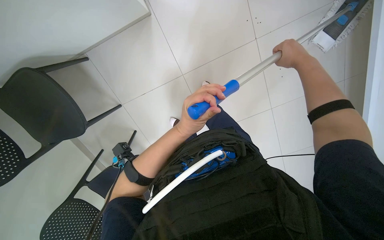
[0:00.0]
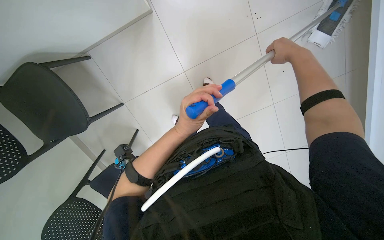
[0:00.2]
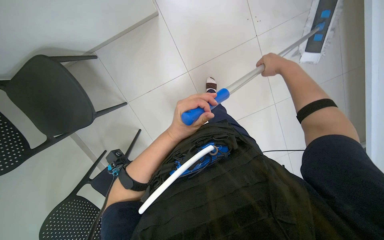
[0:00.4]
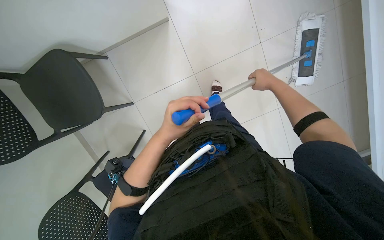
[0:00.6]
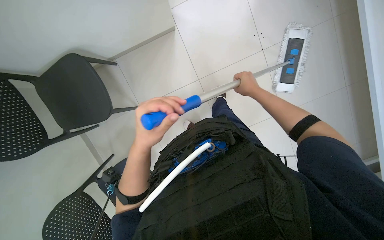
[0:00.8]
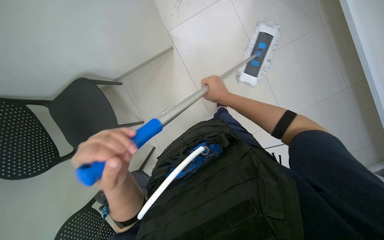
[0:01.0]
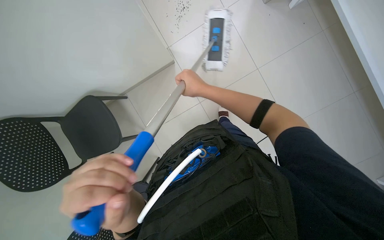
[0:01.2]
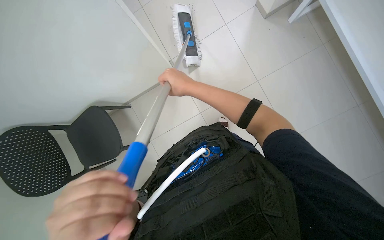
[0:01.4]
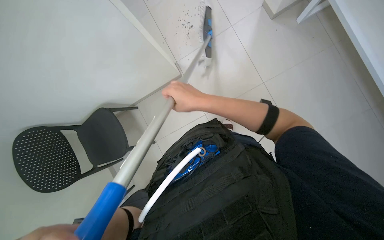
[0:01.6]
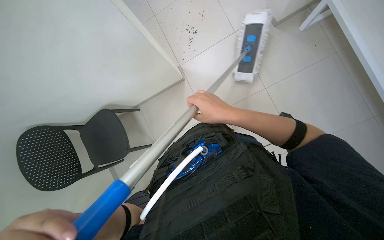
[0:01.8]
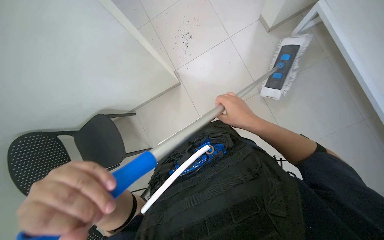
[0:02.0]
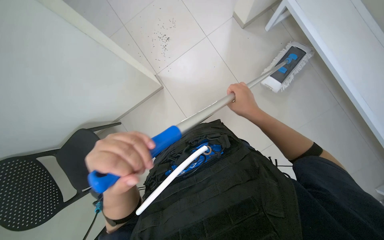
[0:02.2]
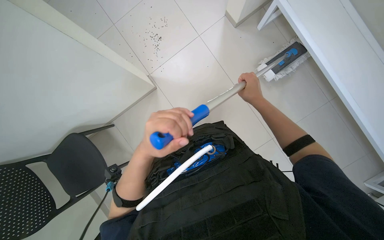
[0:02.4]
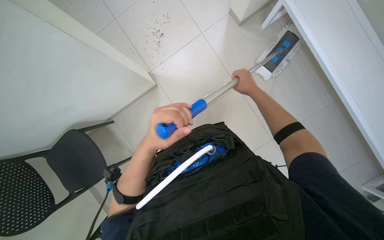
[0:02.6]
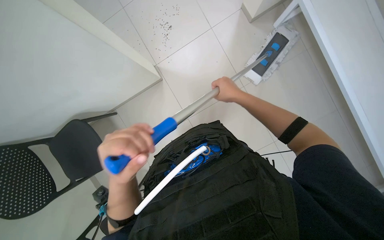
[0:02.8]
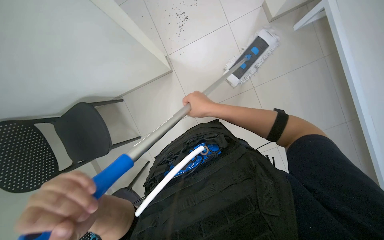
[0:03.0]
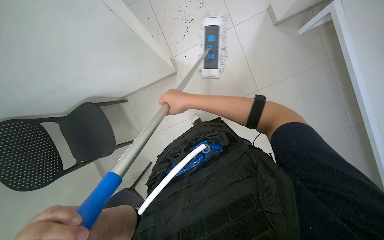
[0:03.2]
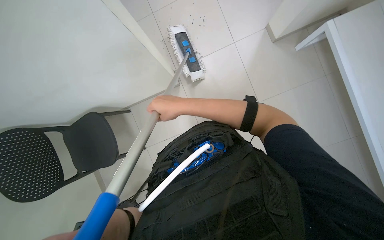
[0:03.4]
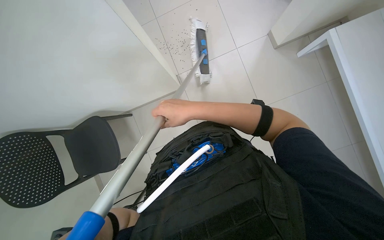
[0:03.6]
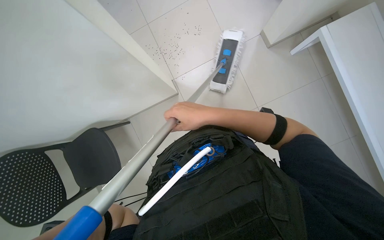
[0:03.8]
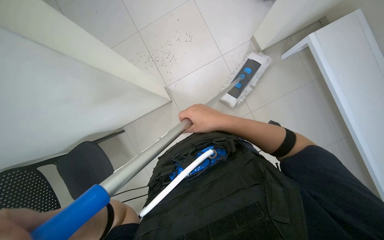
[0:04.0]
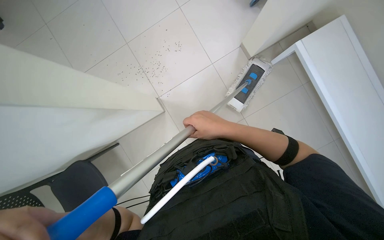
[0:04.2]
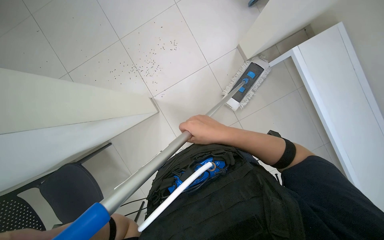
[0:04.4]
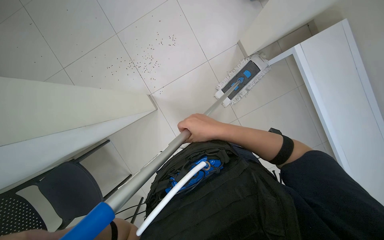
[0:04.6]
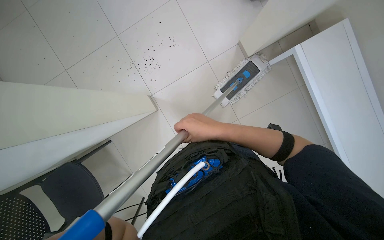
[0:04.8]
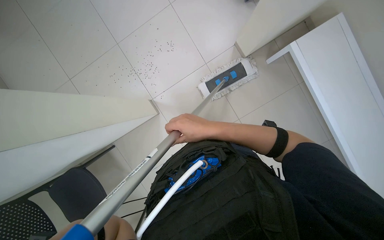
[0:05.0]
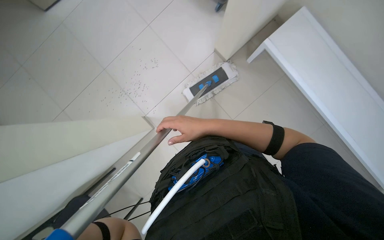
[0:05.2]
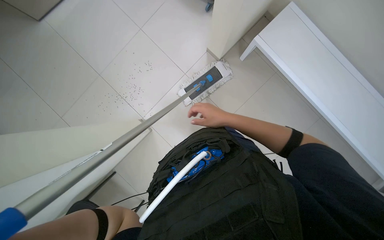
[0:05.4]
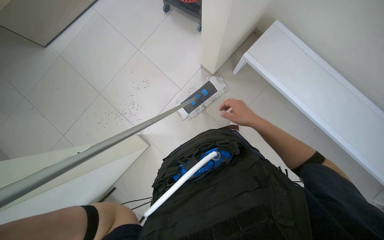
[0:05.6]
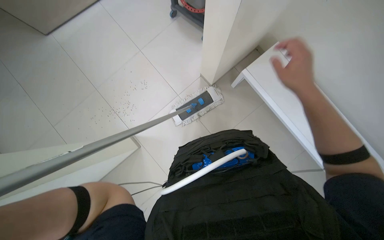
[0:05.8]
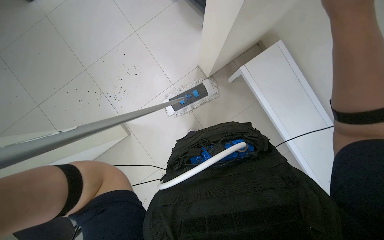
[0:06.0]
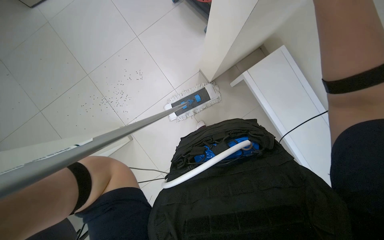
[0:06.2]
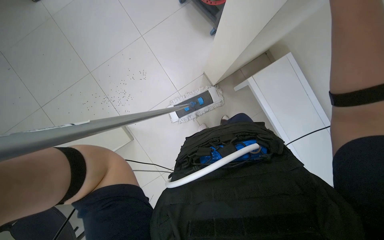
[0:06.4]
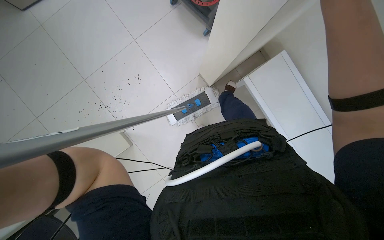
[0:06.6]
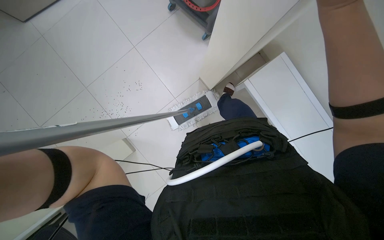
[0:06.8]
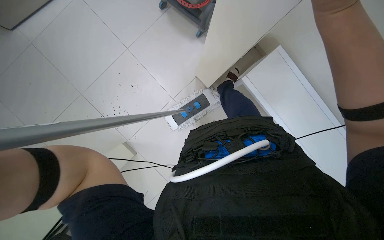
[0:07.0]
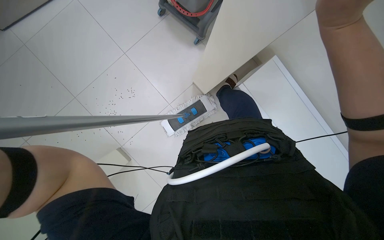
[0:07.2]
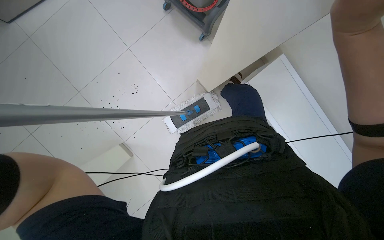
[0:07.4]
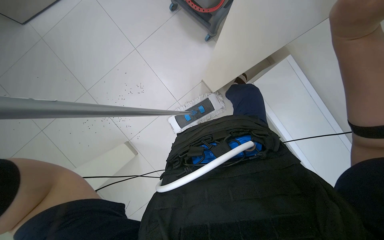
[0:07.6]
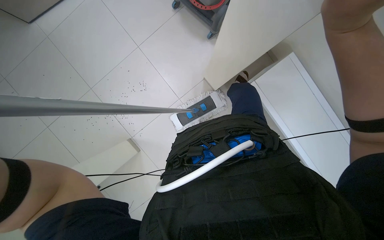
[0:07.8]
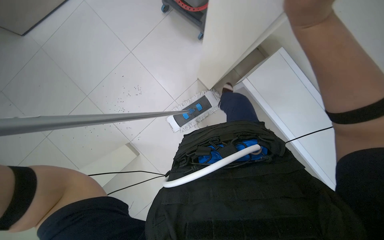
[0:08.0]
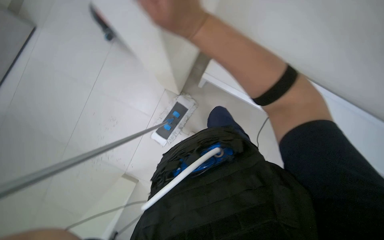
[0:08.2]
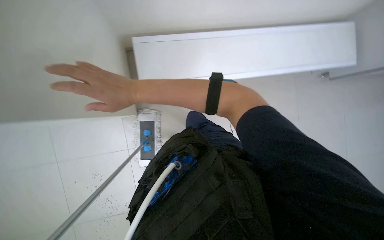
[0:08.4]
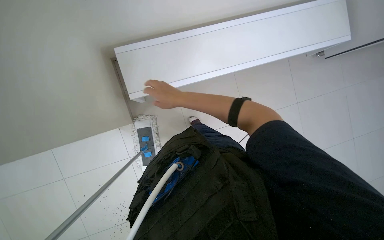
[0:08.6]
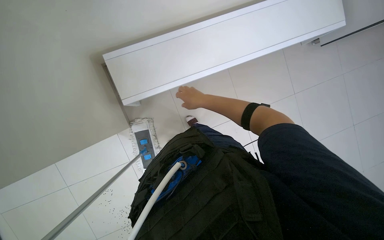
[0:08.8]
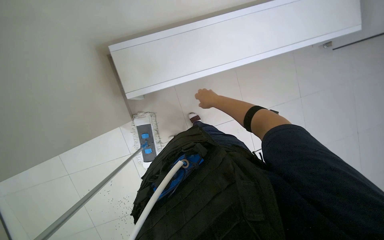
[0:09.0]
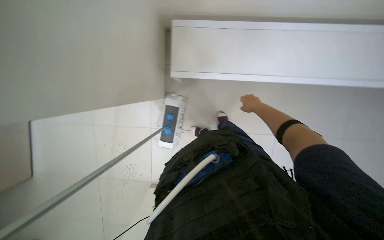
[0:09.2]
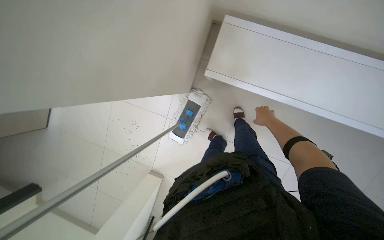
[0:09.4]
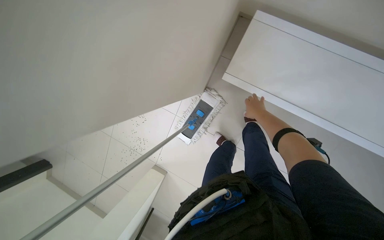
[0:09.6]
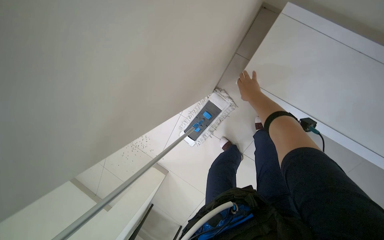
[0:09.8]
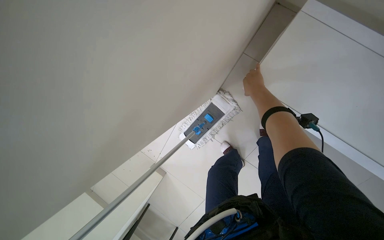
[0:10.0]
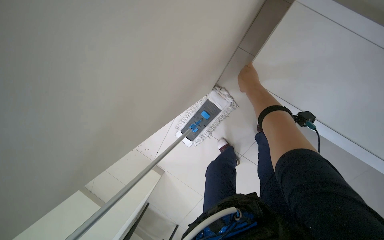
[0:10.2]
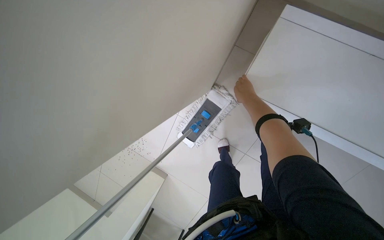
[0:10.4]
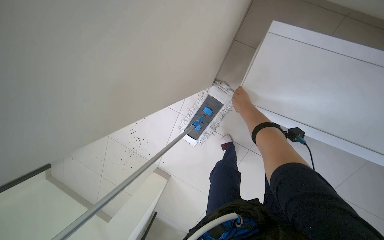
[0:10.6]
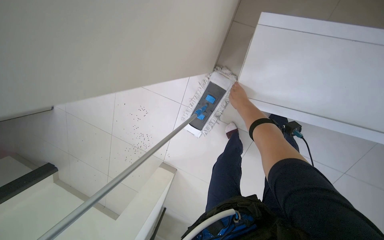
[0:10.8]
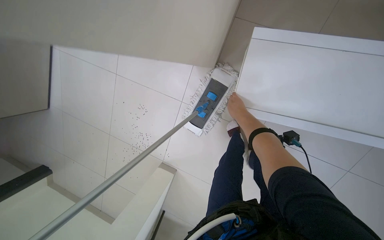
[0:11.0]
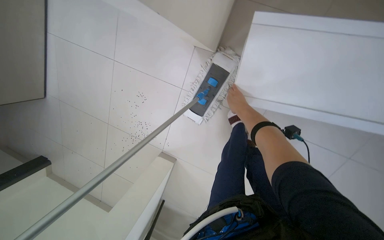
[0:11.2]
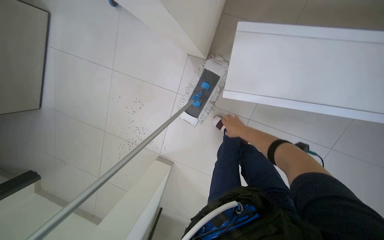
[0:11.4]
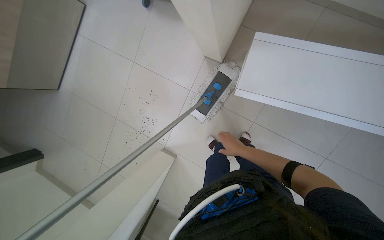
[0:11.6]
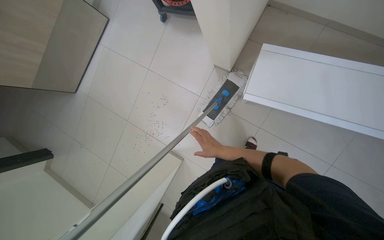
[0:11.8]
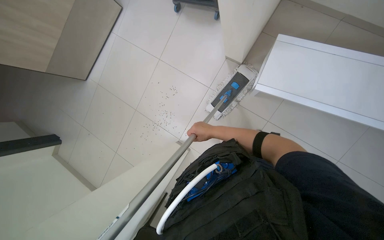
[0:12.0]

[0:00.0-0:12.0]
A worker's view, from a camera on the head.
Job: mopping floor.
The whole recording: Mopping floor. The worker mops the floor with a flat mop.
0:00.0 to 0:01.6: The view tips upward by roughly 15 degrees. The right hand goes approximately 40 cm to the left, nearer to the camera and down the picture.
0:01.6 to 0:03.0: The right hand goes roughly 10 cm farther from the camera, and moves about 25 cm to the right and comes back.
0:04.4 to 0:06.0: The right hand is displaced to the right, up the picture and nearer to the camera by some 50 cm.
0:07.6 to 0:09.0: Everything in view rotates some 60 degrees counterclockwise.
0:09.0 to 0:10.4: The head travels approximately 40 cm. The head turns to the left by some 50 degrees.
0:10.4 to 0:12.0: The head travels about 70 cm. The camera pitches upward, by about 15 degrees.

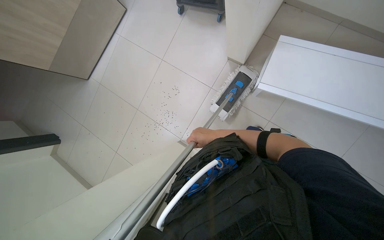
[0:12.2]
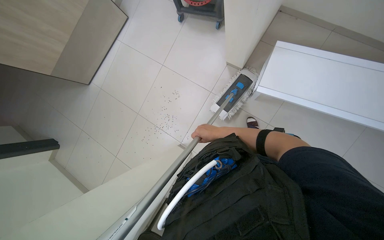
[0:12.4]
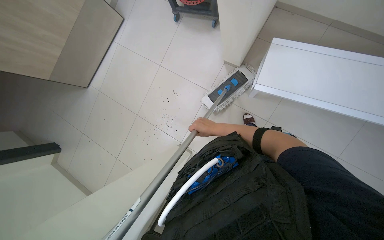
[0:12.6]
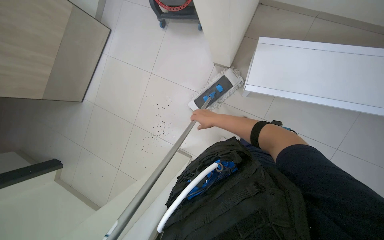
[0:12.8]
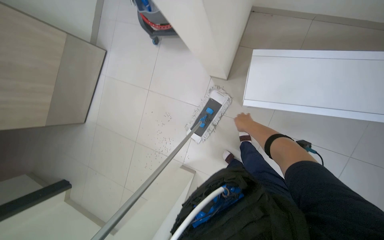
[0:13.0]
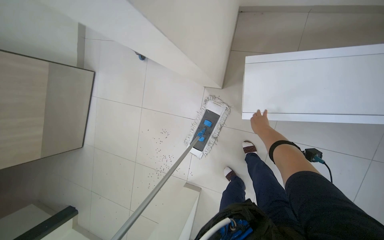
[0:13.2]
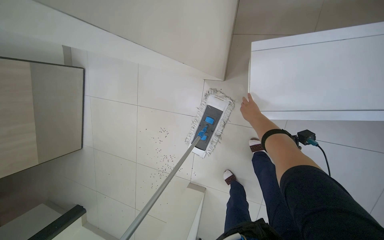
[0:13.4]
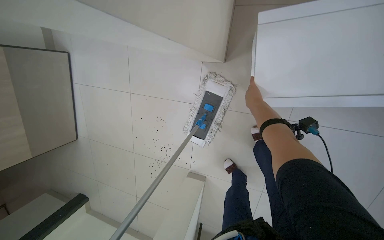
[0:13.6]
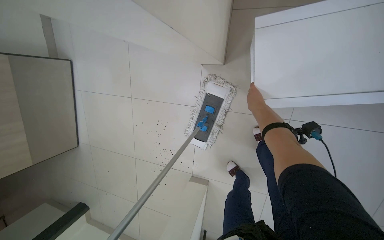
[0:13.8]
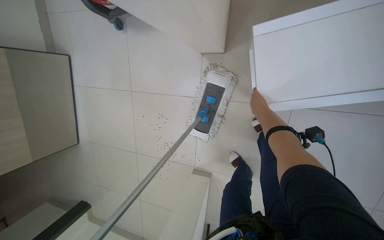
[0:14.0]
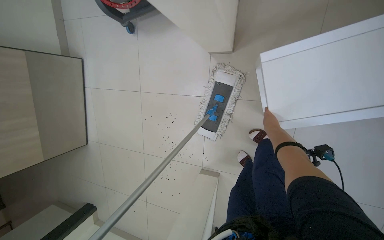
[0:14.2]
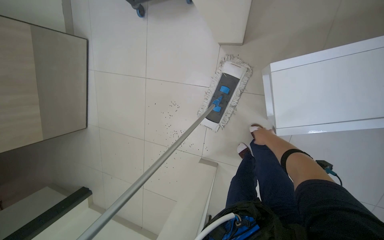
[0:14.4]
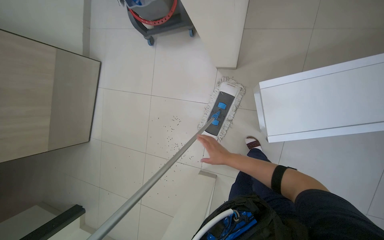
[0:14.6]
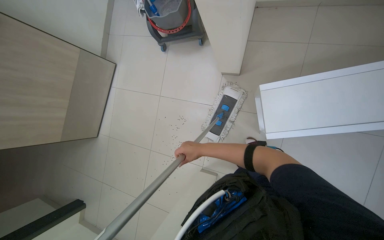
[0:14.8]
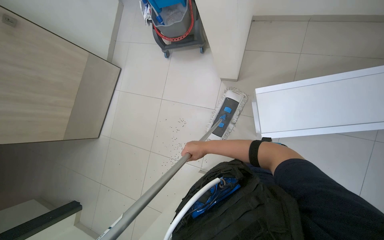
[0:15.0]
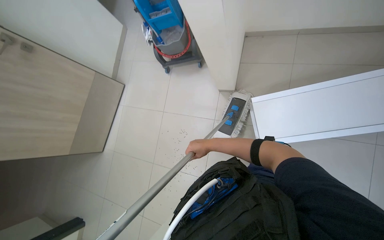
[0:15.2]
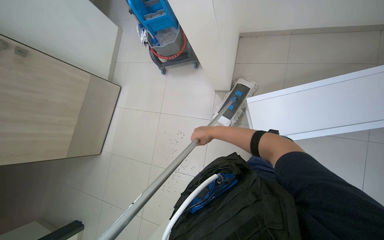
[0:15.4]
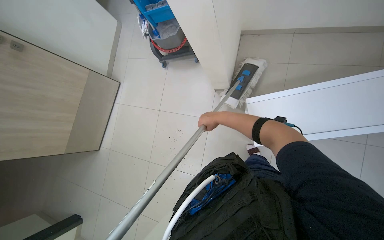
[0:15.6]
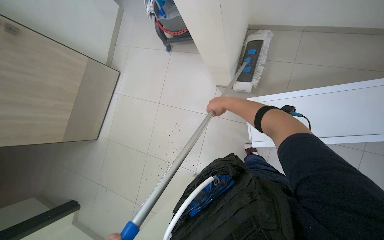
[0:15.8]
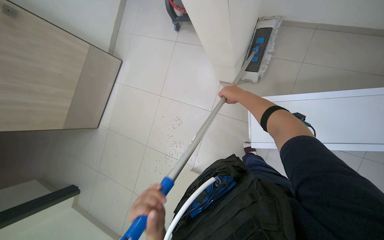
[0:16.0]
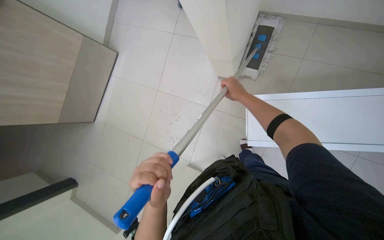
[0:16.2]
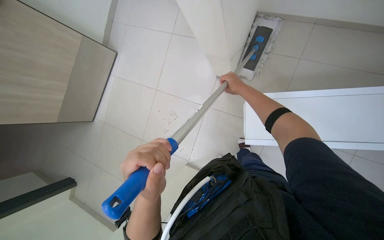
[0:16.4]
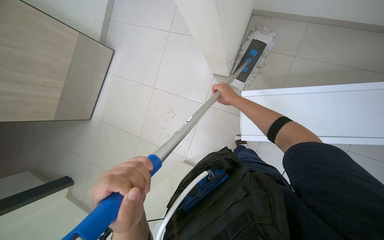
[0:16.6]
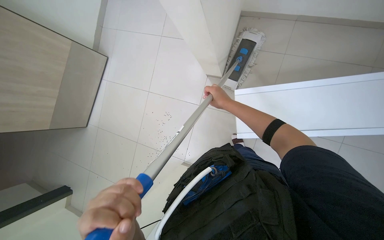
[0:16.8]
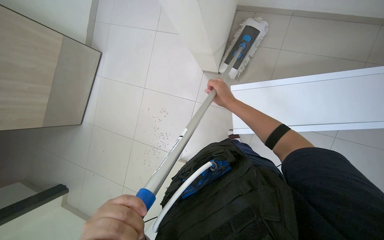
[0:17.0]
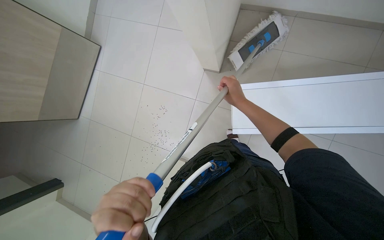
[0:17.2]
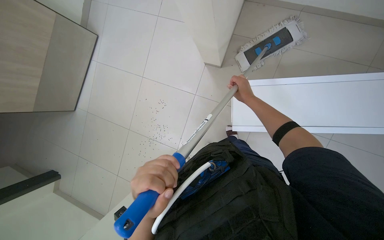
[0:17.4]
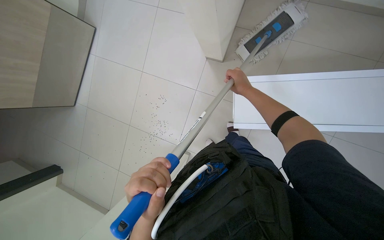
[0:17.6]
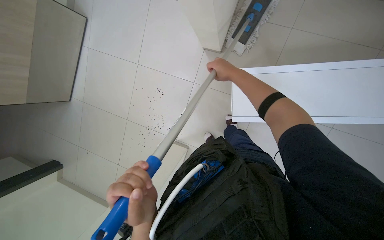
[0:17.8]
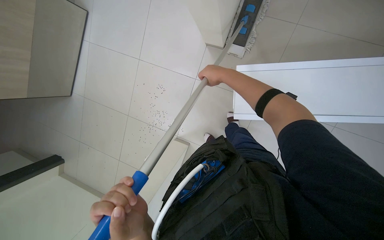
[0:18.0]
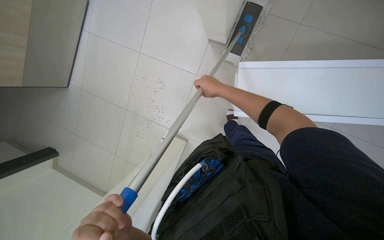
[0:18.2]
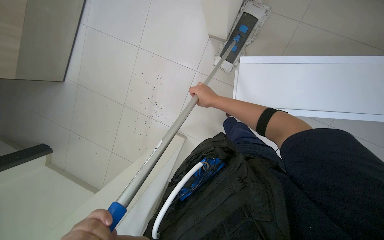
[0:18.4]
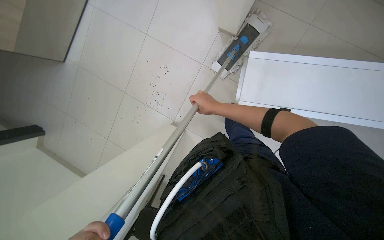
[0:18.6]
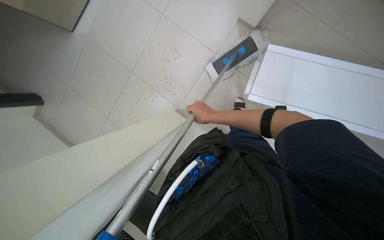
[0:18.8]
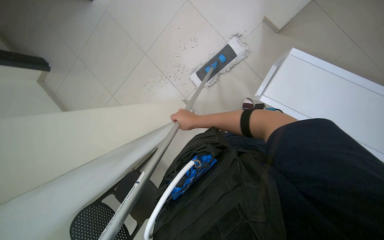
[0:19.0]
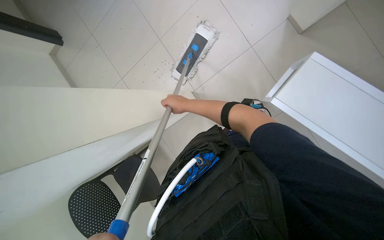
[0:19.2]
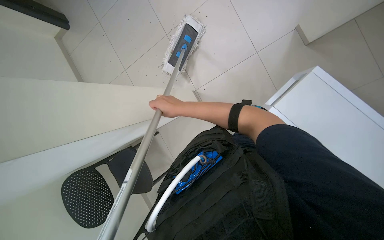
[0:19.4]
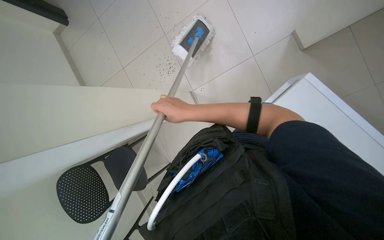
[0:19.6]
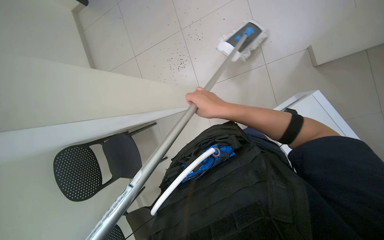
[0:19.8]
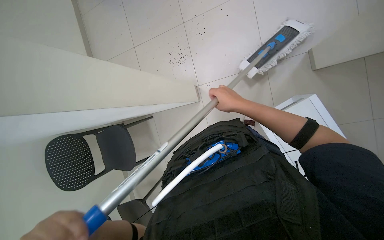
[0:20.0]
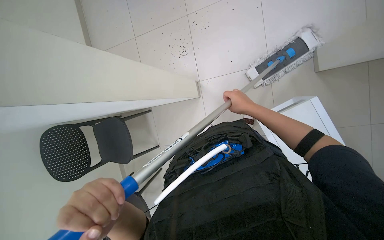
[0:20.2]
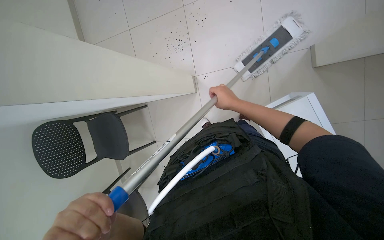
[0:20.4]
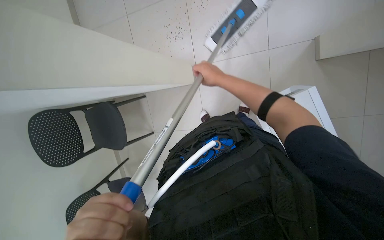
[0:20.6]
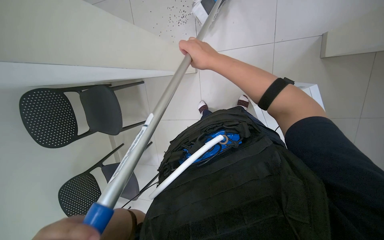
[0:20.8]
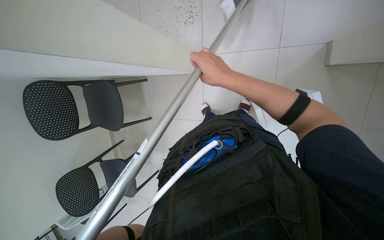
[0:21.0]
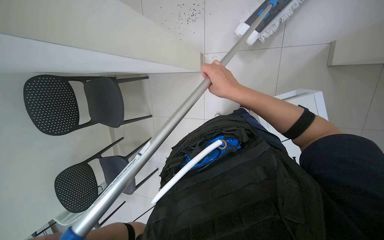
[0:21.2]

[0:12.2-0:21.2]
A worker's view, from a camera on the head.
Job: mopping floor.
The whole recording: Mopping floor. The worker mops the floor with a flat mop.
0:12.2 to 0:13.8: The wearer moves about 50 cm. The scene rotates counterclockwise by roughly 25 degrees.
0:13.8 to 0:15.2: The camera travels roughly 60 cm. The camera pitches upward, by roughly 20 degrees.
0:15.2 to 0:16.6: The right hand travels up the picture and to the right by about 15 cm.
0:18.2 to 0:19.8: The view tips downward by approximately 15 degrees. Everything in view rotates roughly 50 degrees clockwise.
0:19.8 to 0:21.2: The camera pitches downward, by some 15 degrees. The right hand swings left and right, some 15 cm each way, with 2 reversals.
